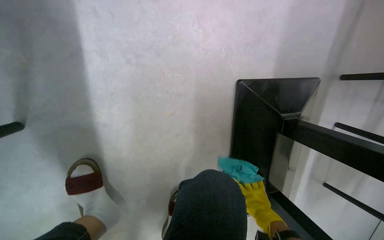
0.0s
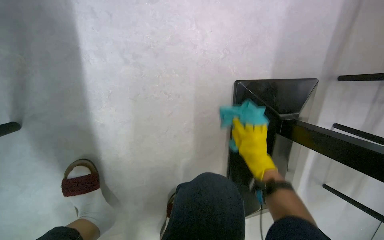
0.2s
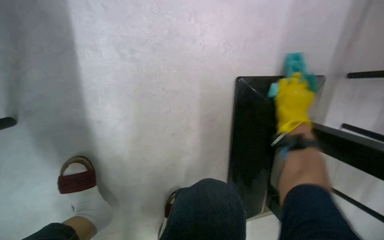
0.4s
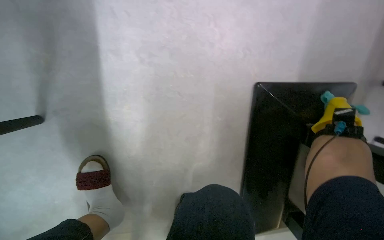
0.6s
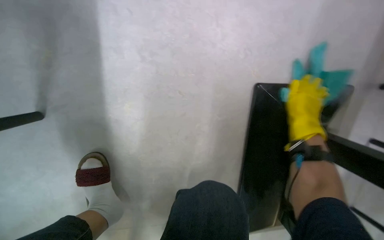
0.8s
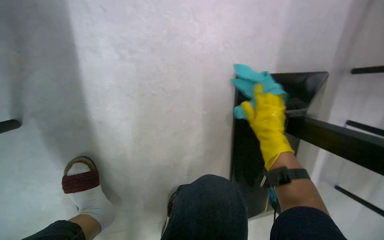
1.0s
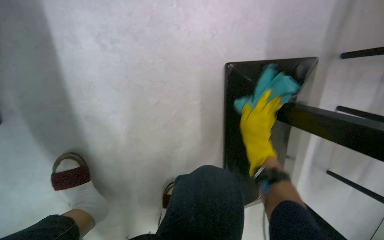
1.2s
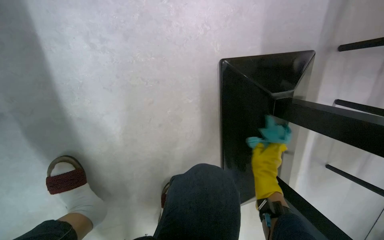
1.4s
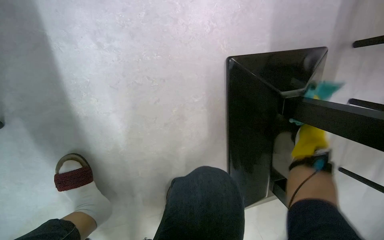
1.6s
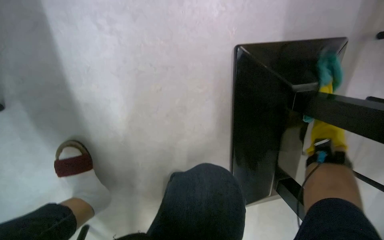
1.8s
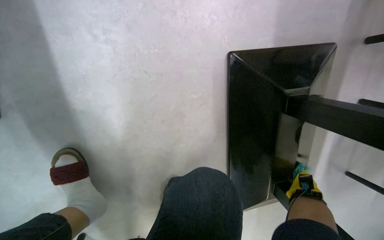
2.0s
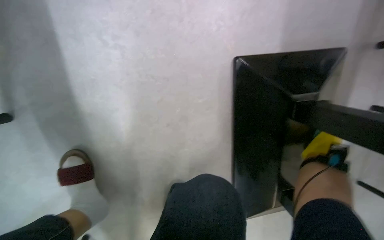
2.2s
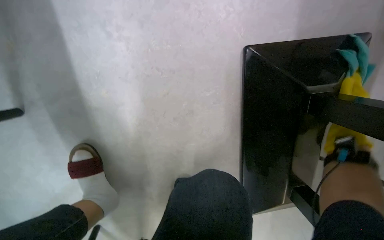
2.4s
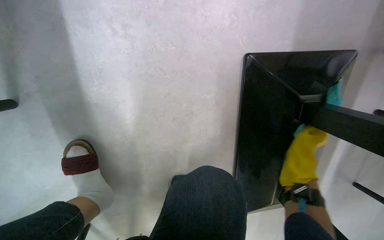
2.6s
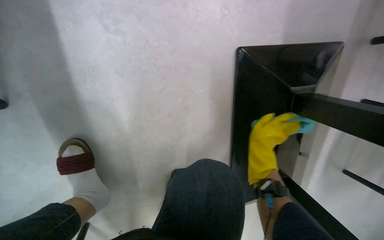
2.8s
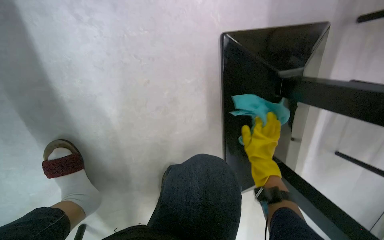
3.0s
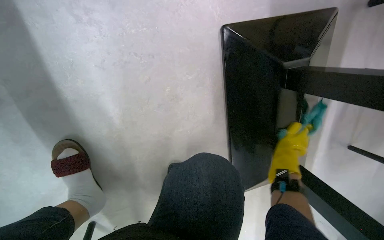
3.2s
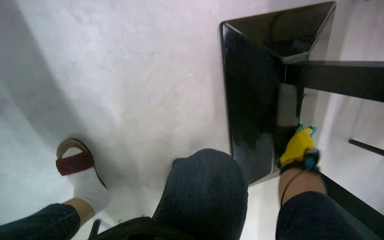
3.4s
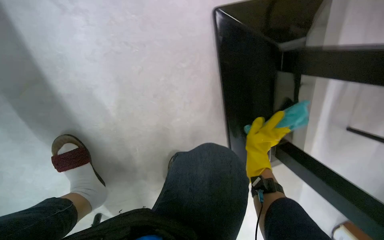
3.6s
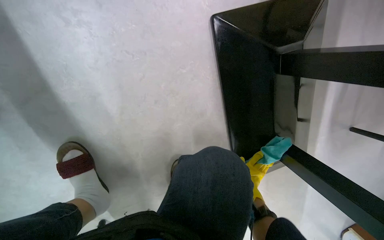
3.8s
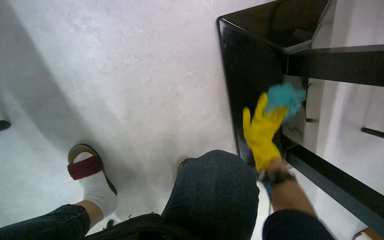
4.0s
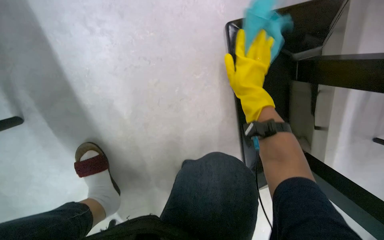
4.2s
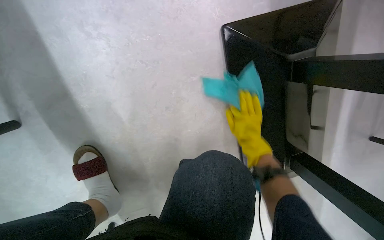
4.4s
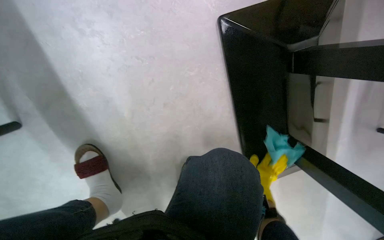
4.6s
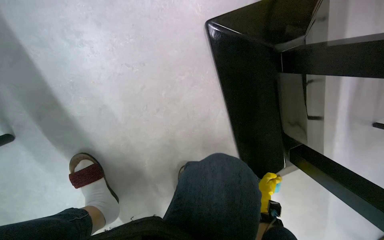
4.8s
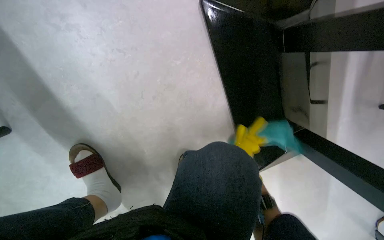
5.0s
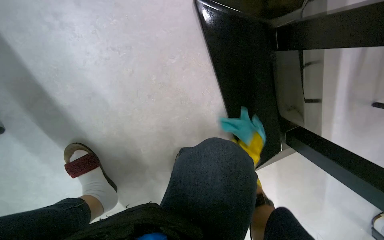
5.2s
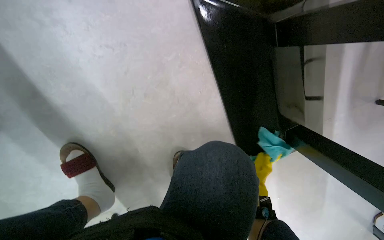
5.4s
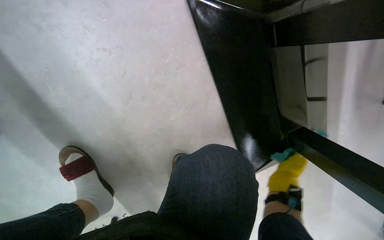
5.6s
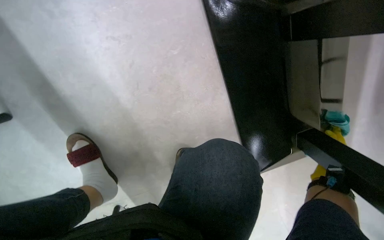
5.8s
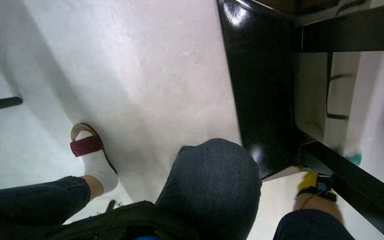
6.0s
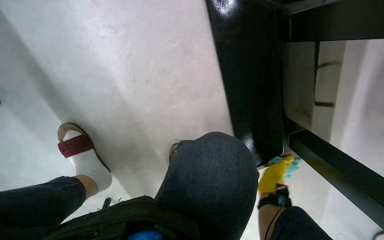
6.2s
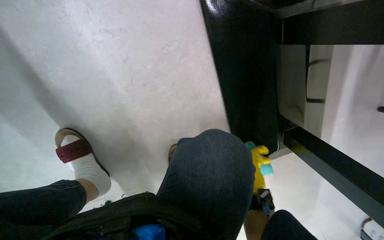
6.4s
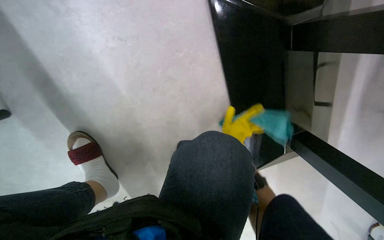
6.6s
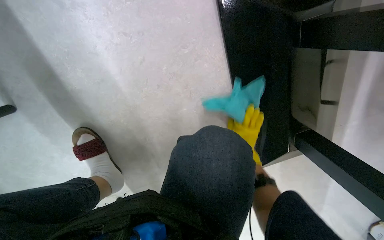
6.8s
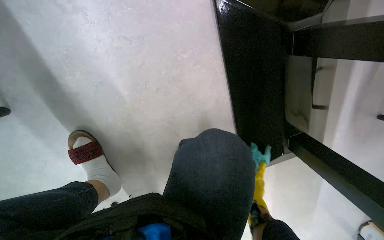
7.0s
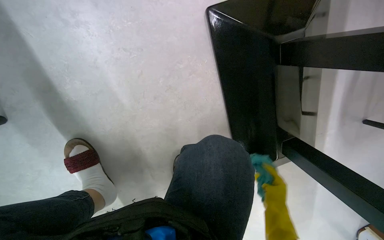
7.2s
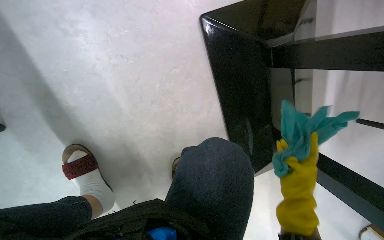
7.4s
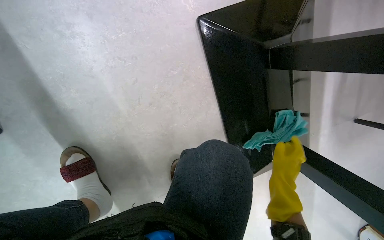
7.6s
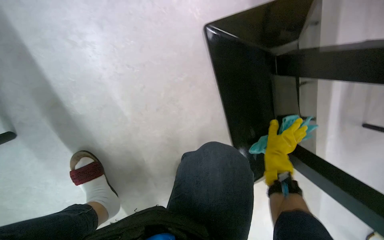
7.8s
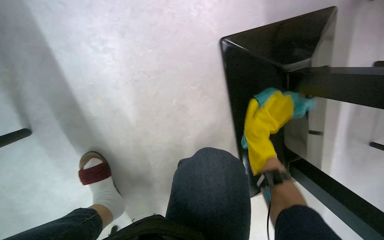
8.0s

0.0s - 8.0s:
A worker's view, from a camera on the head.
Job: wiping surfaces.
The whole recording: Wiping wooden table. The worker sprays cleaning solution and wipes a wooden table with a blue cloth.
0.0s - 1.6s: The right hand moves to the right, approximately 20 cm.
1.6s - 3.2s: The right hand swings left and right, roughly 25 cm each way, with 2 reversals.
3.2s - 4.8s: The right hand swings up and down the picture, roughly 35 cm each way, with 2 reversals.
4.8s - 6.4s: The right hand reaches roughly 15 cm nearer to the camera, then returns.
6.4s - 8.0s: The right hand goes up and down the picture, roughly 25 cm each way, reversing 2 times.

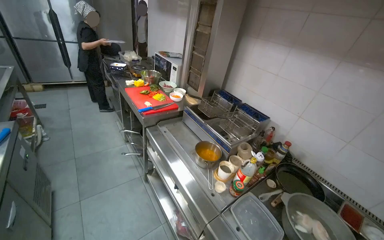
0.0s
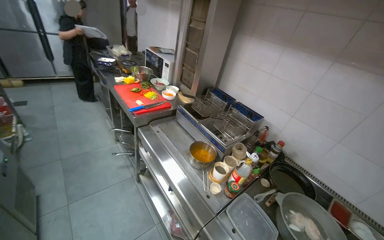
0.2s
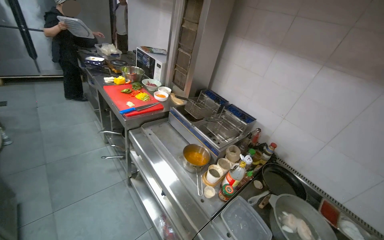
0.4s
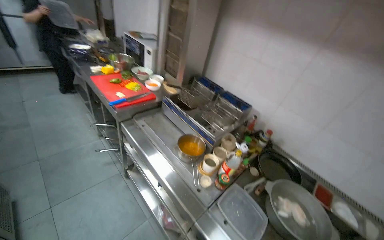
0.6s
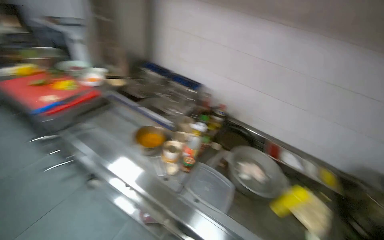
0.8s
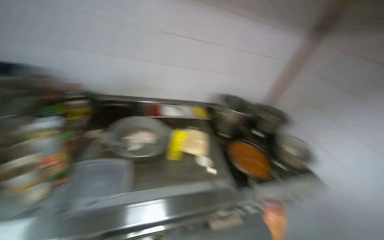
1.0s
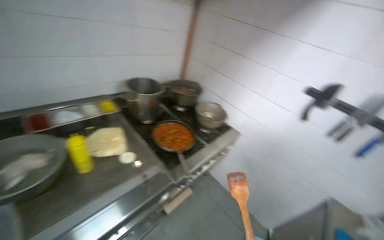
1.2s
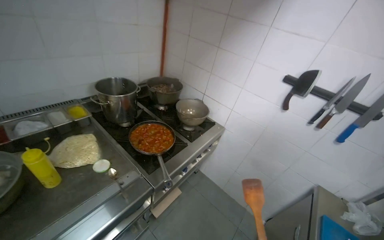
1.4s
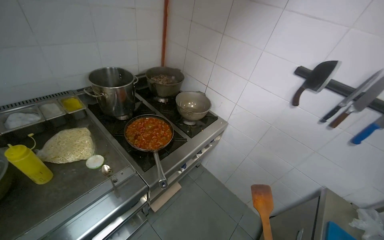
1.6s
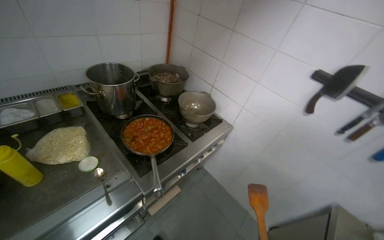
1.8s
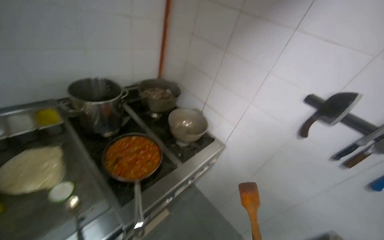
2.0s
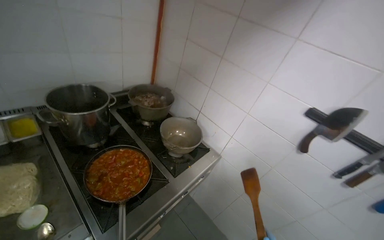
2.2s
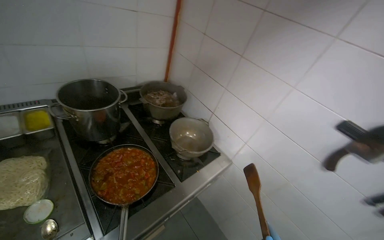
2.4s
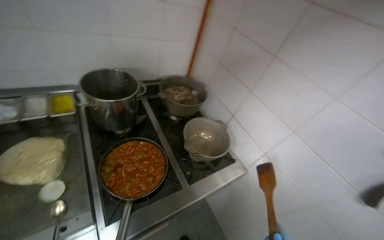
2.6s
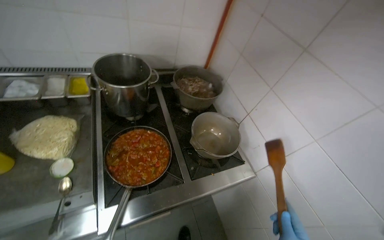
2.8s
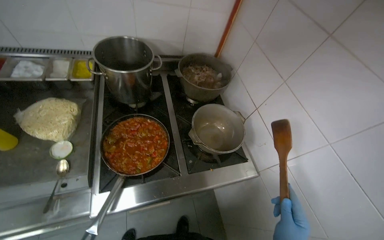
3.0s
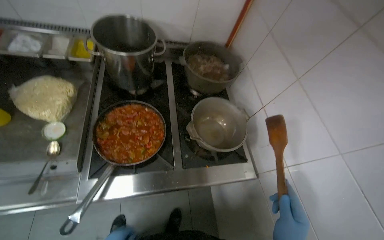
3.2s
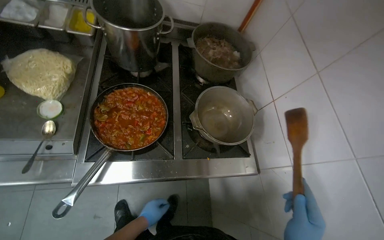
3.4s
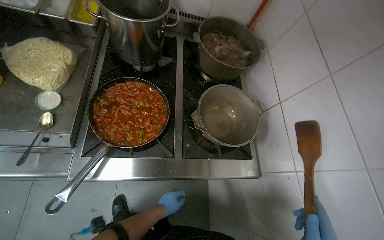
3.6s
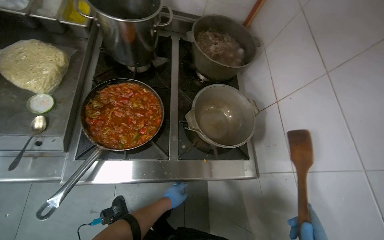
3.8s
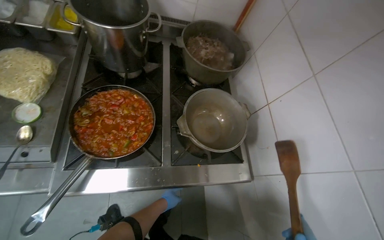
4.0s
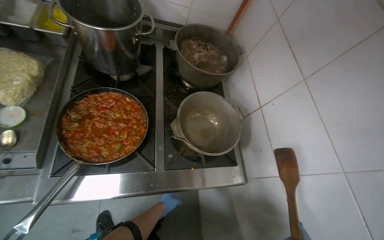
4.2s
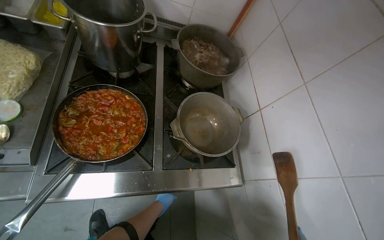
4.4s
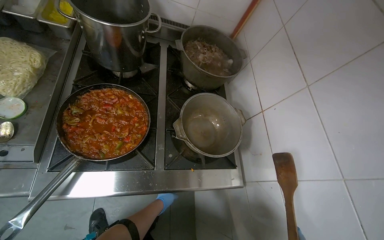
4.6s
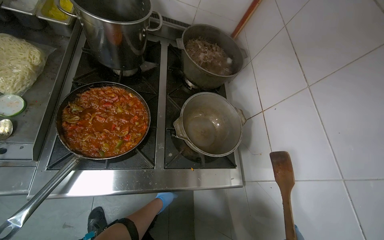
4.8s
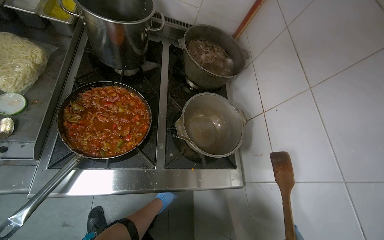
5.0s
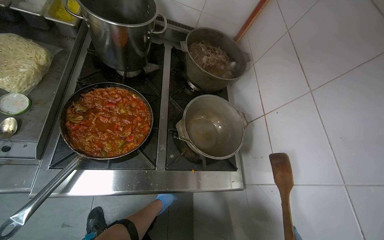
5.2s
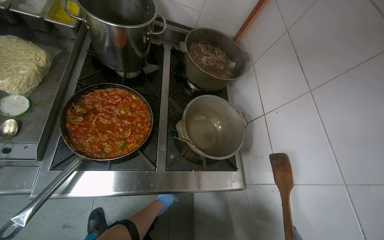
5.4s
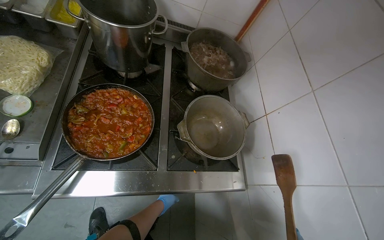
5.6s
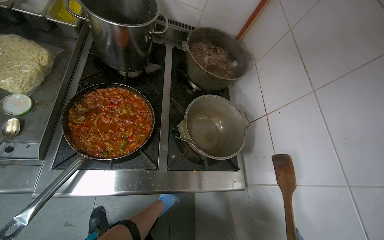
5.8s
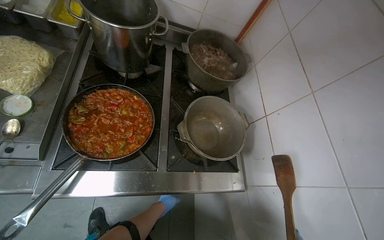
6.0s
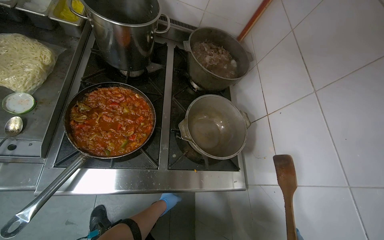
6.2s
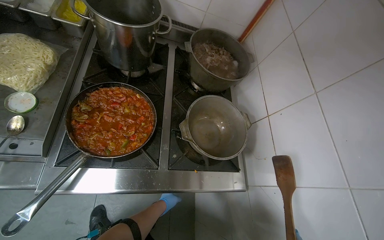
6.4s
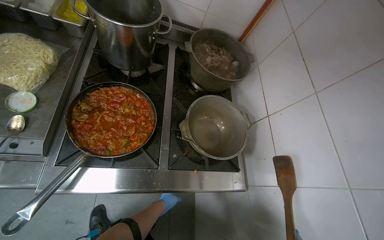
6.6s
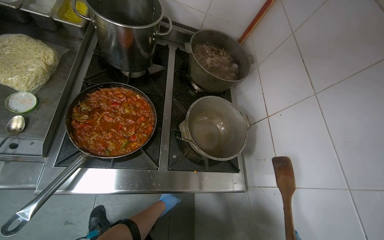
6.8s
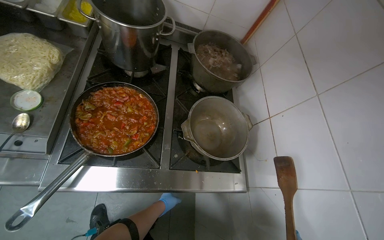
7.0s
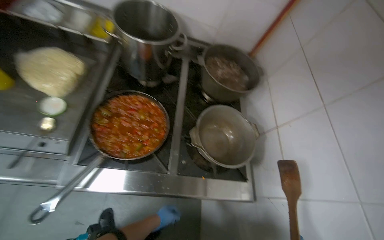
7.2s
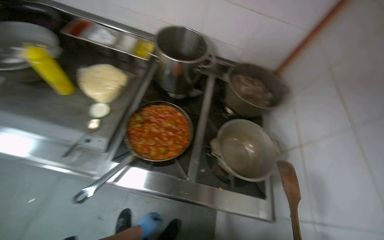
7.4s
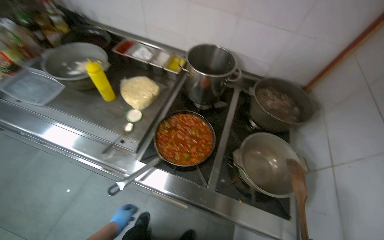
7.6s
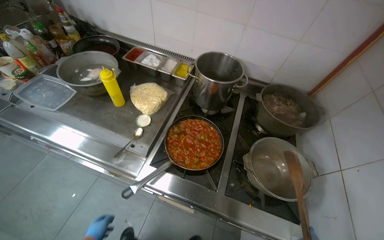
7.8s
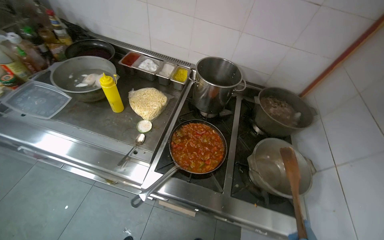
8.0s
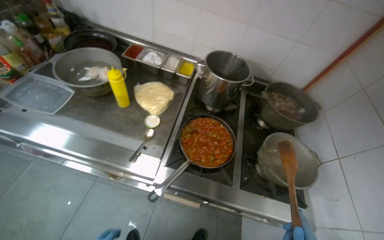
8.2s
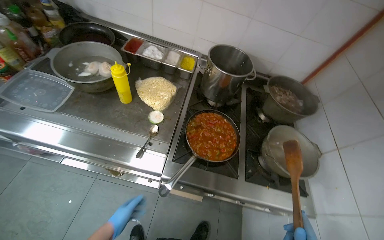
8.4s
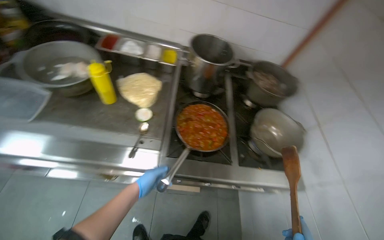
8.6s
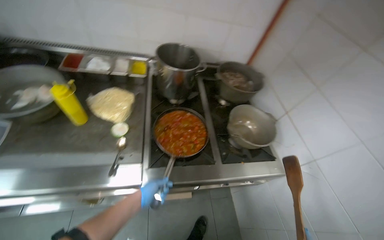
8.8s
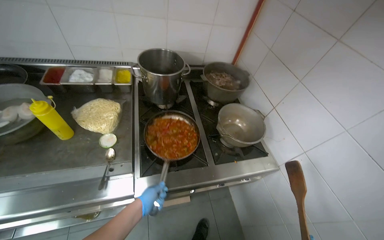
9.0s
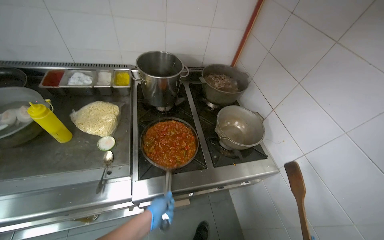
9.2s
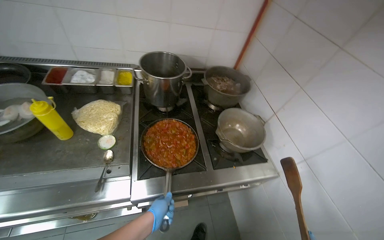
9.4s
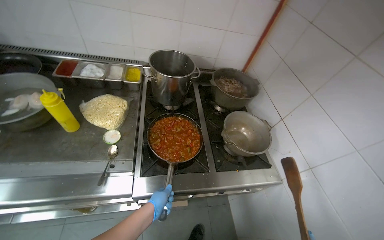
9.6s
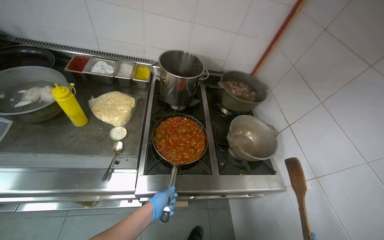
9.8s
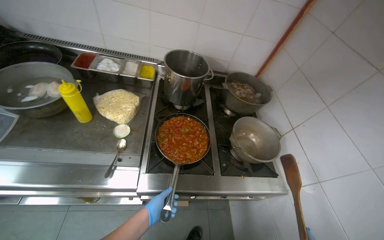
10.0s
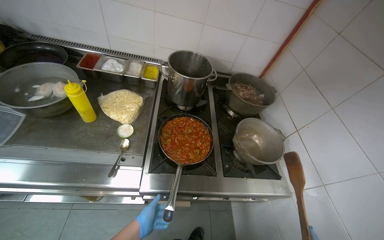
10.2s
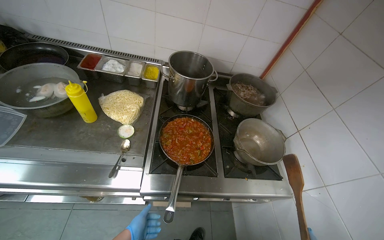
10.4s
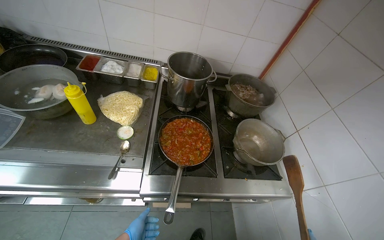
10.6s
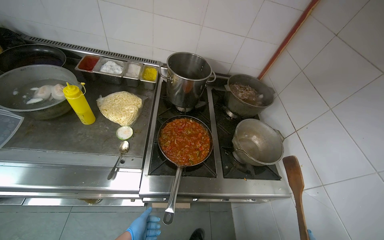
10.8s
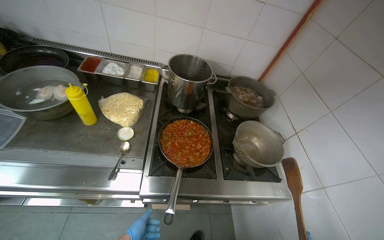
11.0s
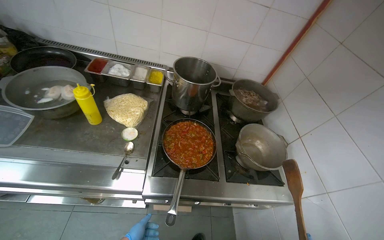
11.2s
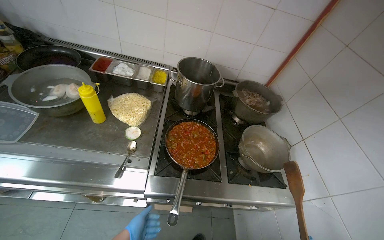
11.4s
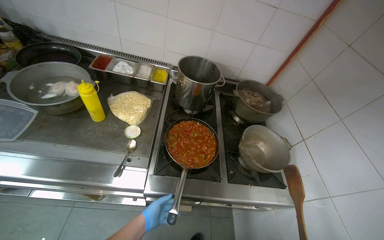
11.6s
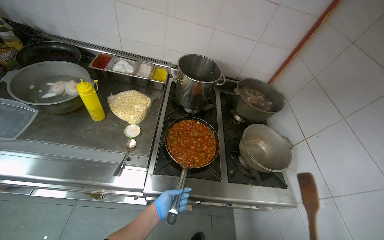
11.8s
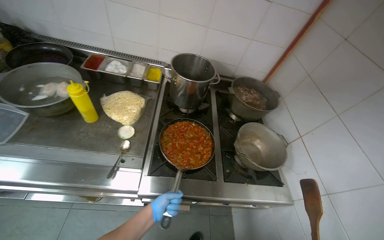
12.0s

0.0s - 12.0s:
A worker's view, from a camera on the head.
Job: preparing food.
The whole recording: Placing prepared meal into dish and refrigerator. The worker places the meal into a dish once it is ready, then puts it into the refrigerator.
0.0s - 1.6s: The camera travels about 50 cm. The head rotates some 100 degrees to the right. The wearer looks some 35 degrees further downward.
1.6s - 3.0s: The camera travels some 50 cm. The wearer's head swings approximately 35 degrees to the left.
6.0s - 7.6s: The head rotates about 25 degrees to the left. The view tips upward by some 15 degrees.
7.6s - 9.0s: The head turns to the right by some 30 degrees.
9.0s - 10.4s: The left hand goes about 15 cm down the picture.
